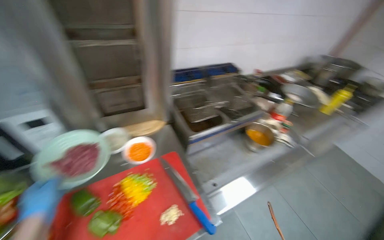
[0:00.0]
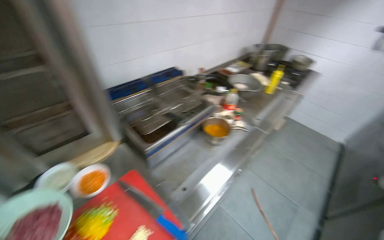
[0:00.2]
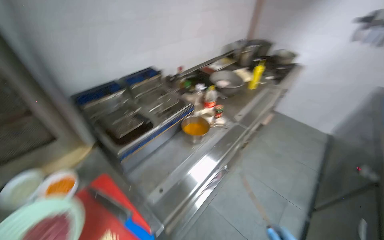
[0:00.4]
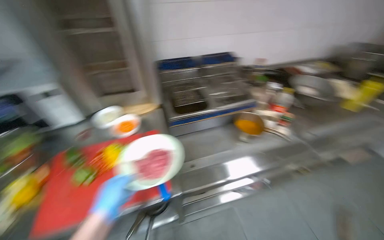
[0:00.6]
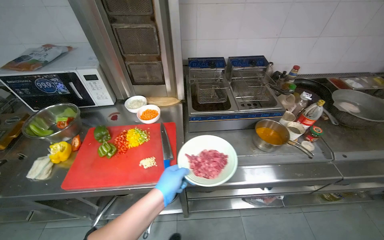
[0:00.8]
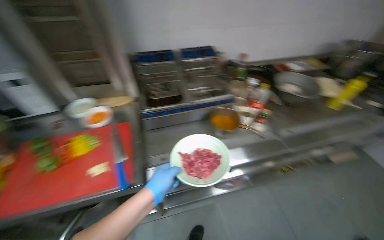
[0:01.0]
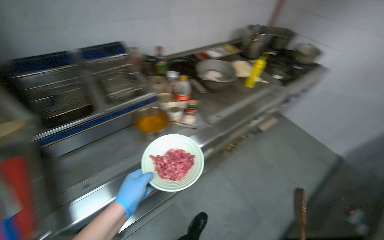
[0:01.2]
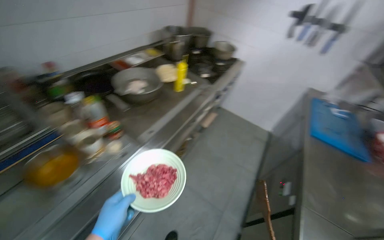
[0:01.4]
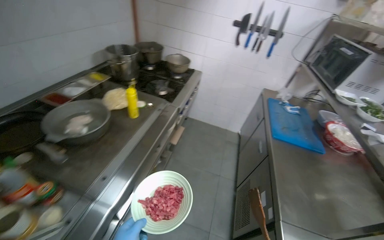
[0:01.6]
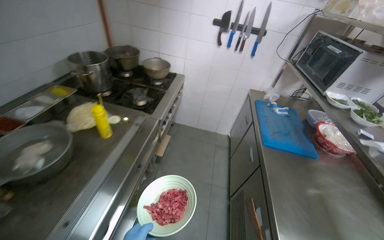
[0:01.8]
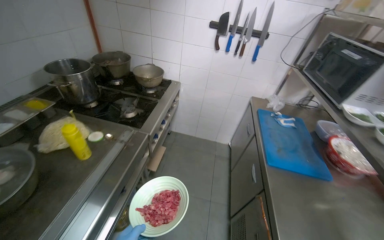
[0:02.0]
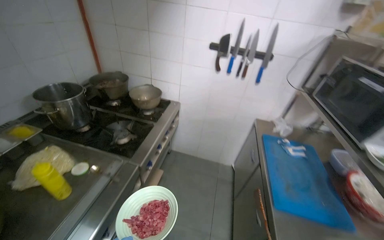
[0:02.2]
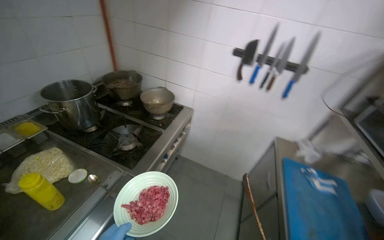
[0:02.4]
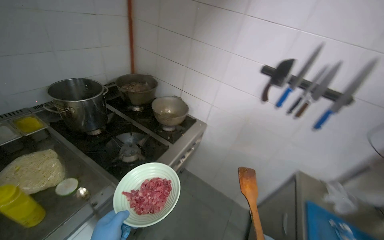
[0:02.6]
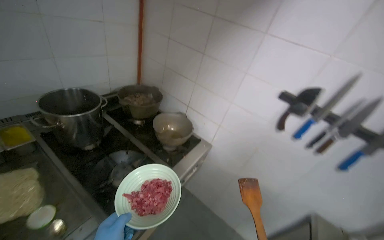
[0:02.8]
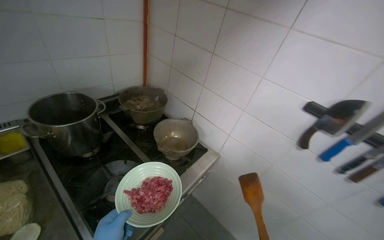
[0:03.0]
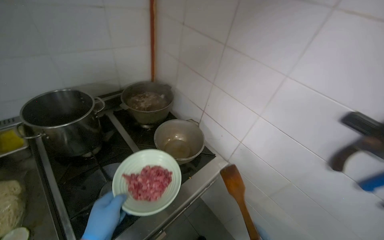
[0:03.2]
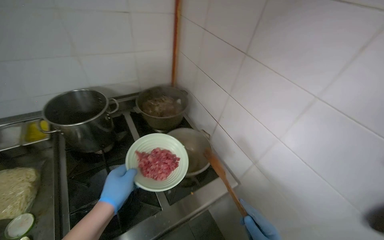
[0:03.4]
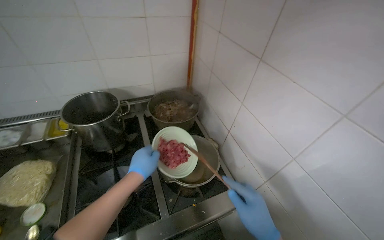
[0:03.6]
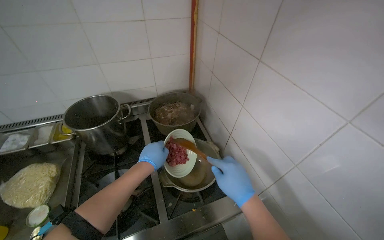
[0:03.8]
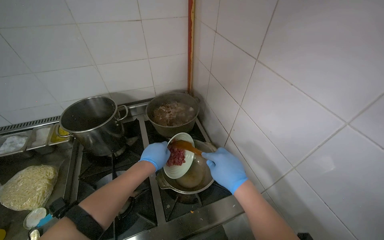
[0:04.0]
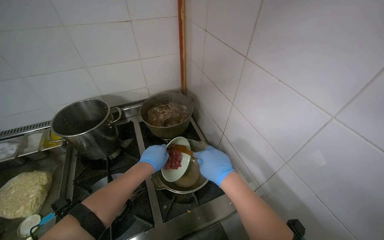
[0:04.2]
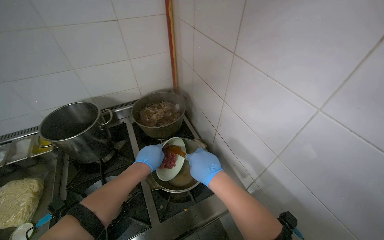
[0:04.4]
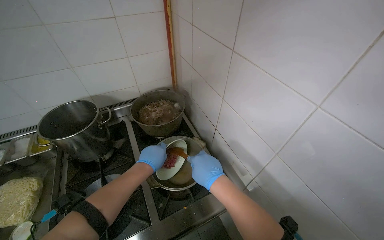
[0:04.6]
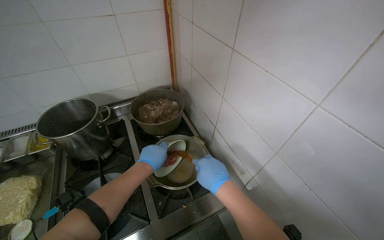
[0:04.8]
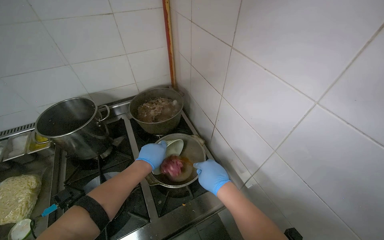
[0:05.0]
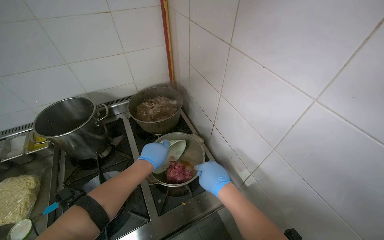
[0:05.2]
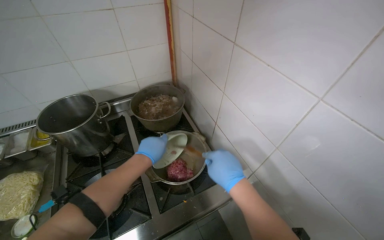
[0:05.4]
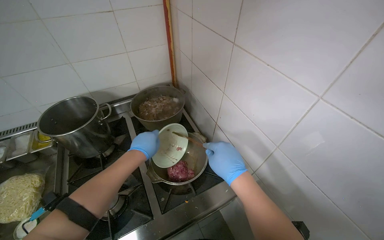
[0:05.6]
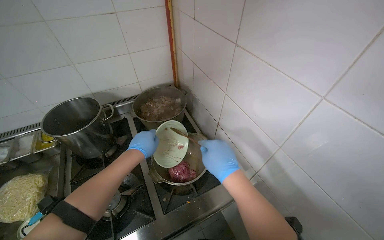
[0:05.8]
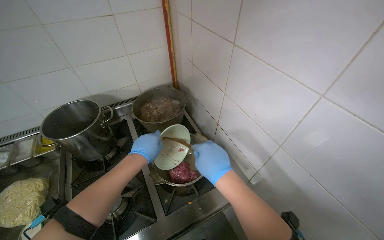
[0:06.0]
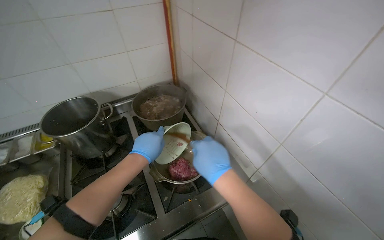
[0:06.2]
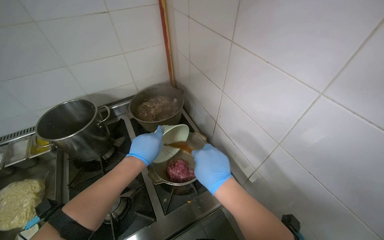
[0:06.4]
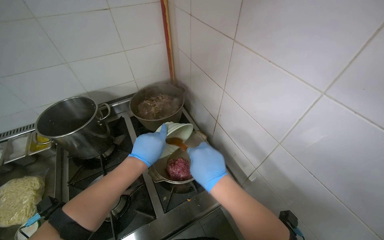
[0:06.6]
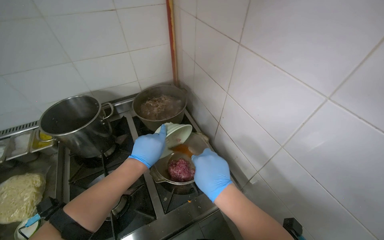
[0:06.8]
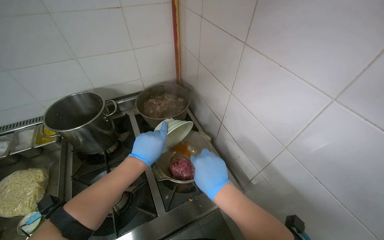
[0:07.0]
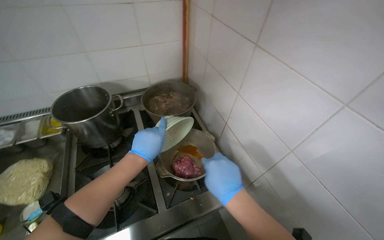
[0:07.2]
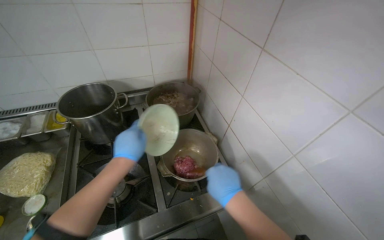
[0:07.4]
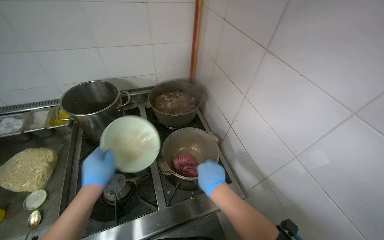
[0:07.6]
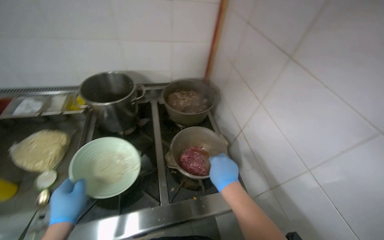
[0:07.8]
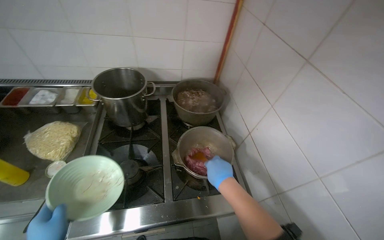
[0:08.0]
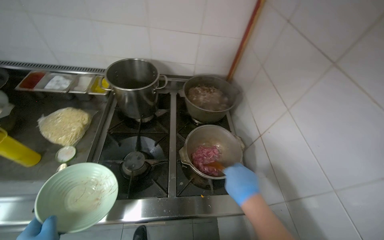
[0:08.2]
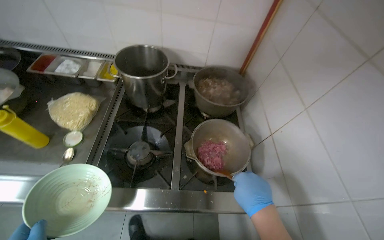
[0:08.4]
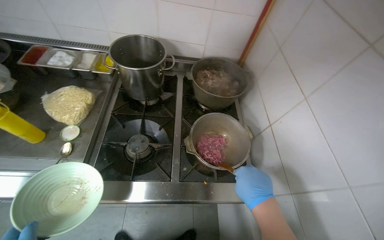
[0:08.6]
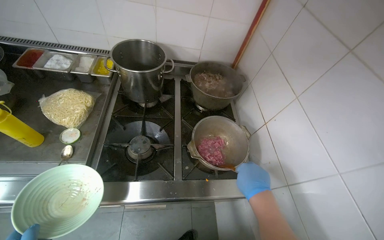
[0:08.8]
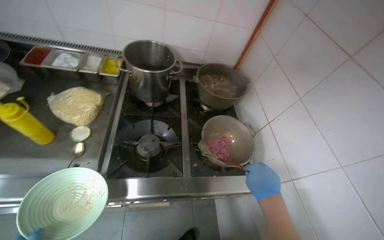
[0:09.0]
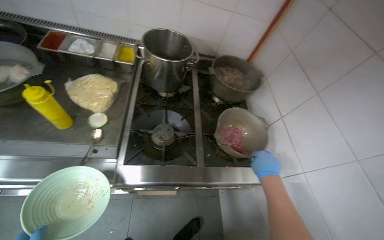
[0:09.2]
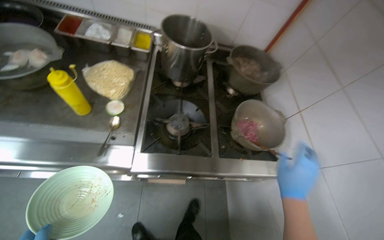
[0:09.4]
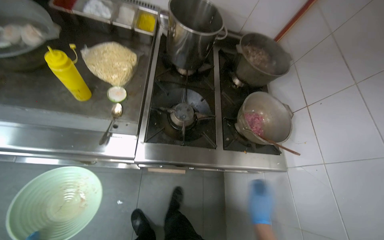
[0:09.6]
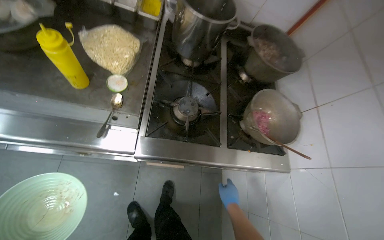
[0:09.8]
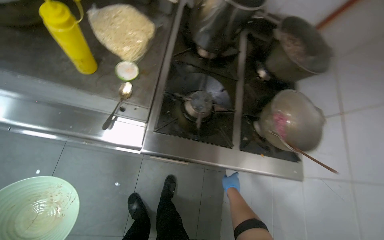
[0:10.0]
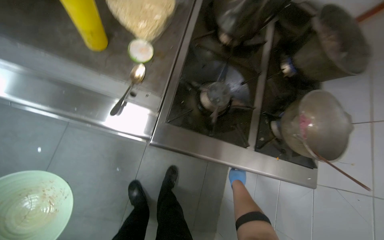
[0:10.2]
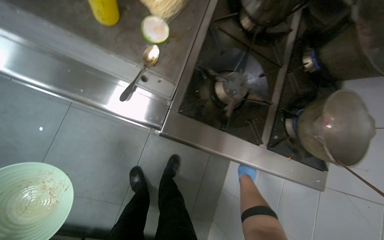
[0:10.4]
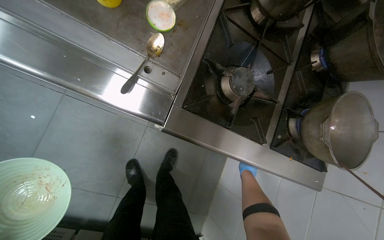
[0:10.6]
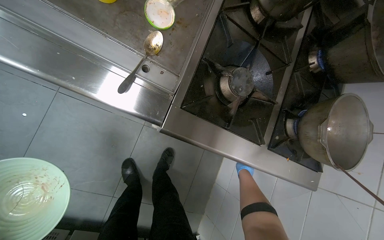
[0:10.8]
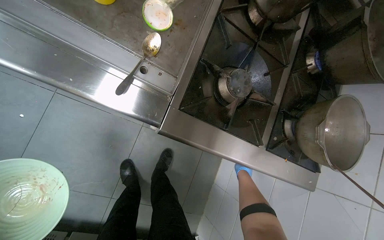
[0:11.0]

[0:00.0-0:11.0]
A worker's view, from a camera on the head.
Job: preparing food.
The whole recording: Placing prepared meal into dish and refrigerator. The worker places the meal into a dish once it is ready, then puts it into the refrigerator.
0:00.0 to 0:01.6: The camera is carried roughly 1 m. The head rotates some 45 degrees to the right.
0:01.6 to 0:03.2: The head travels some 1 m. The wearer looks roughly 30 degrees further to the left.
0:03.2 to 0:04.8: The camera sweeps to the left, by approximately 20 degrees.
0:04.8 to 0:06.2: The hands stay close to where they were, moving slightly.
0:06.2 to 0:07.8: The left hand moves down the picture, to the left and nearer to the camera, some 30 cm.
0:09.4 to 0:11.0: The camera pitches downward, by some 20 degrees. The right hand moves farther from the camera, approximately 50 cm.

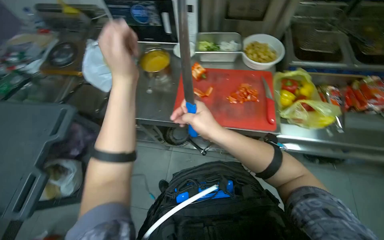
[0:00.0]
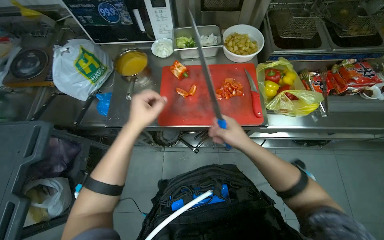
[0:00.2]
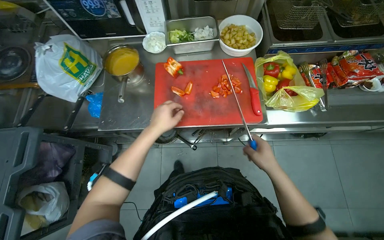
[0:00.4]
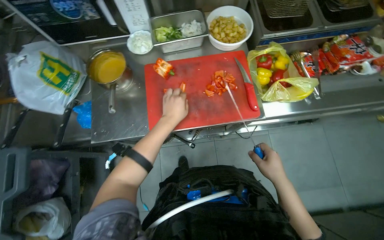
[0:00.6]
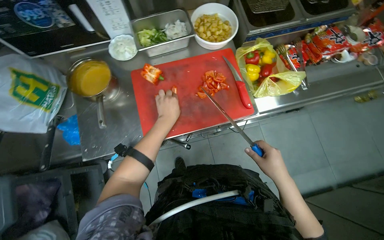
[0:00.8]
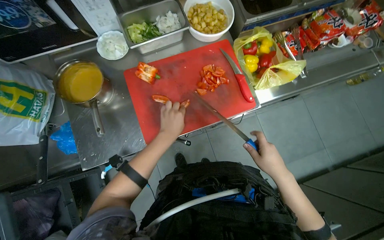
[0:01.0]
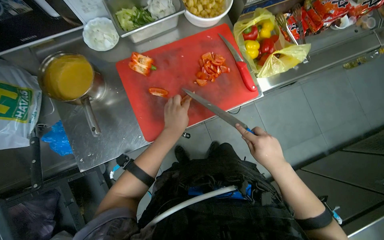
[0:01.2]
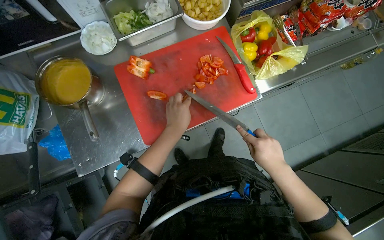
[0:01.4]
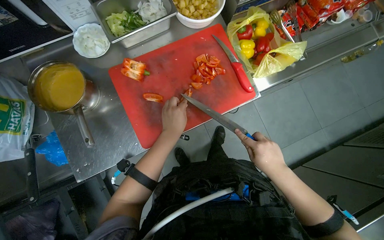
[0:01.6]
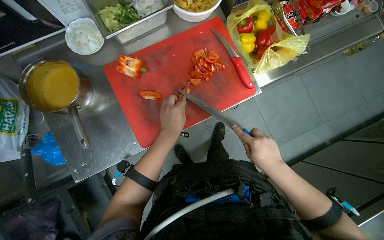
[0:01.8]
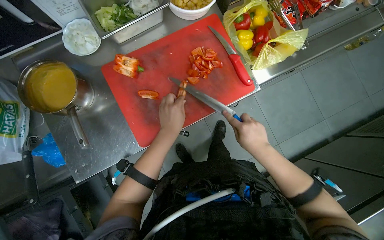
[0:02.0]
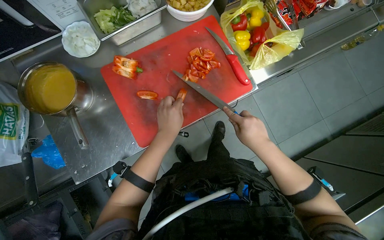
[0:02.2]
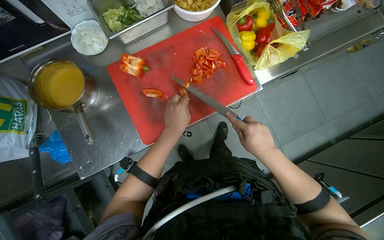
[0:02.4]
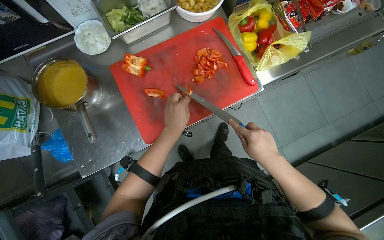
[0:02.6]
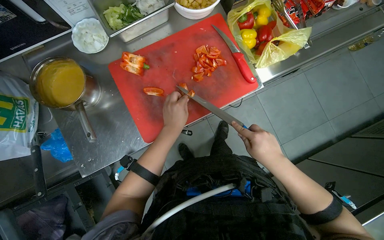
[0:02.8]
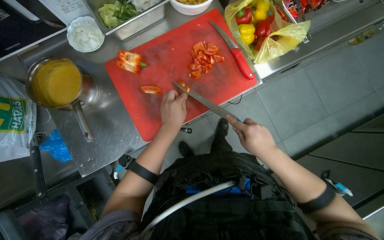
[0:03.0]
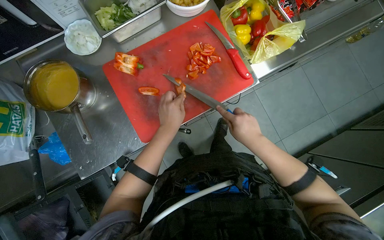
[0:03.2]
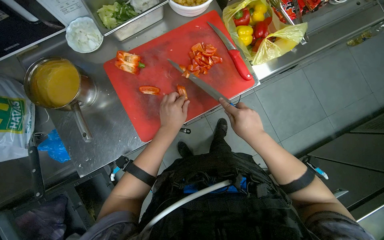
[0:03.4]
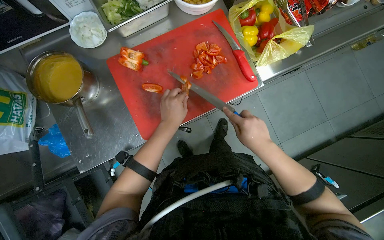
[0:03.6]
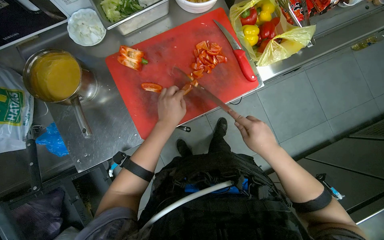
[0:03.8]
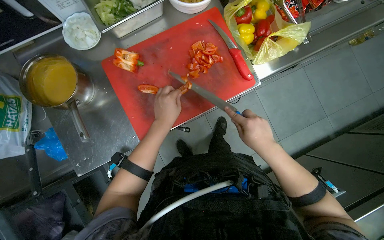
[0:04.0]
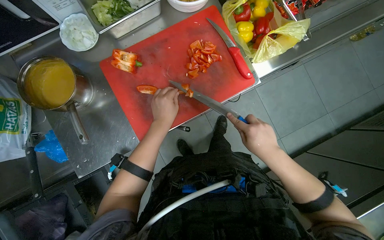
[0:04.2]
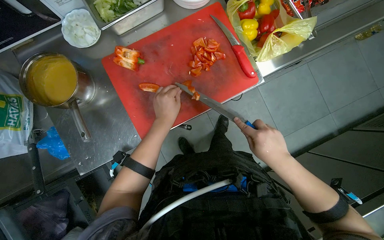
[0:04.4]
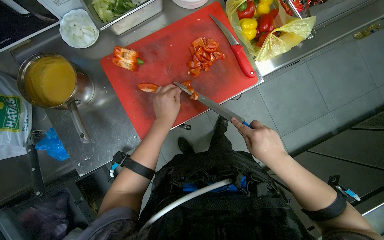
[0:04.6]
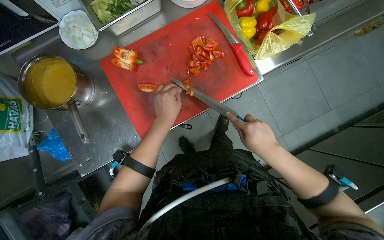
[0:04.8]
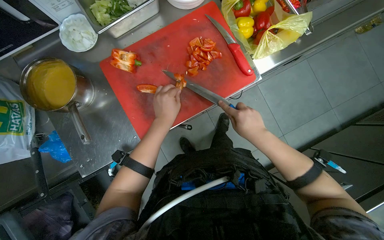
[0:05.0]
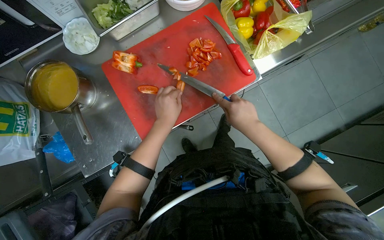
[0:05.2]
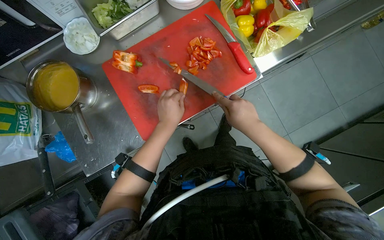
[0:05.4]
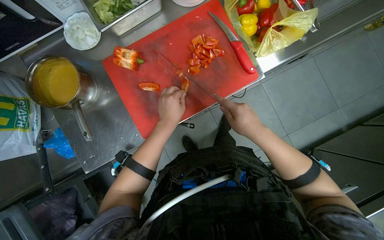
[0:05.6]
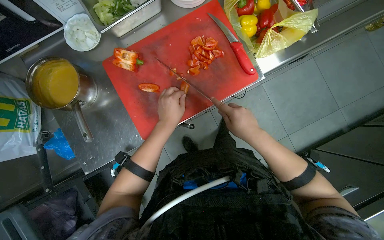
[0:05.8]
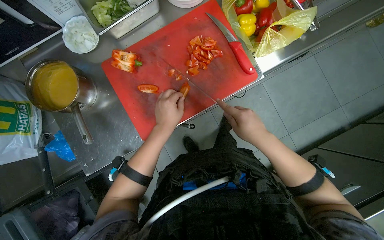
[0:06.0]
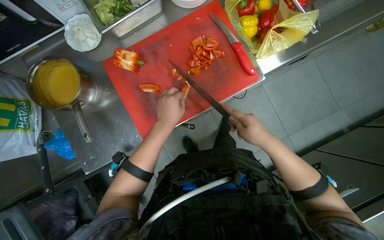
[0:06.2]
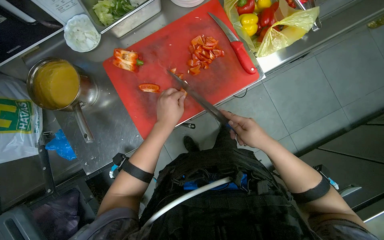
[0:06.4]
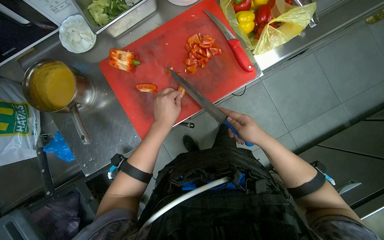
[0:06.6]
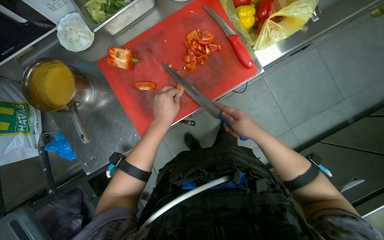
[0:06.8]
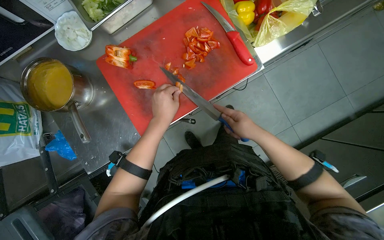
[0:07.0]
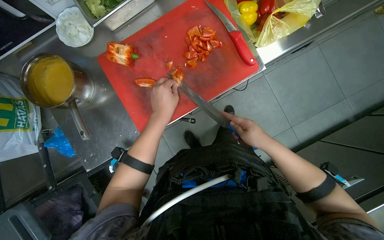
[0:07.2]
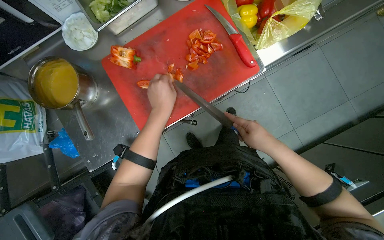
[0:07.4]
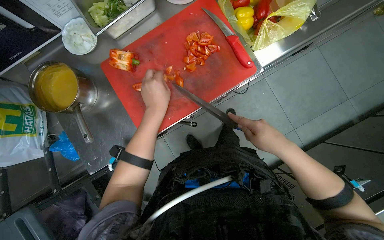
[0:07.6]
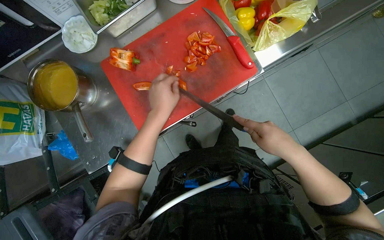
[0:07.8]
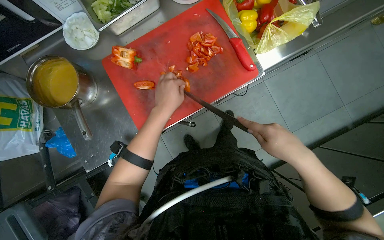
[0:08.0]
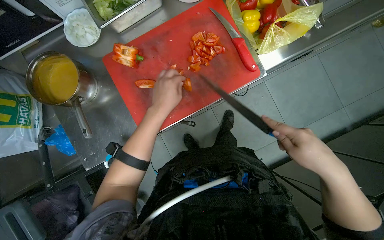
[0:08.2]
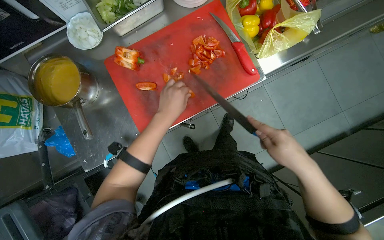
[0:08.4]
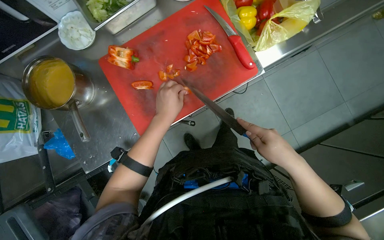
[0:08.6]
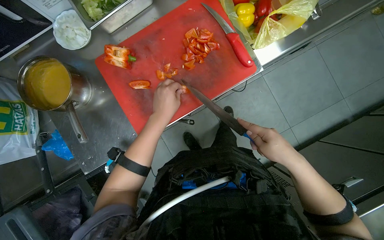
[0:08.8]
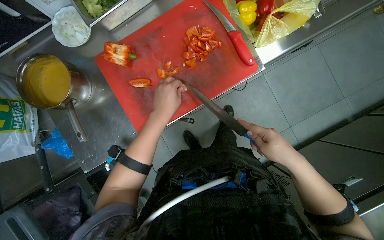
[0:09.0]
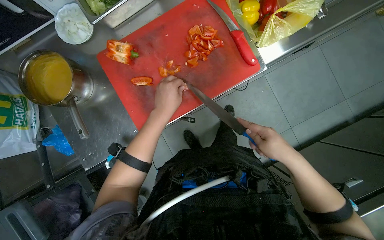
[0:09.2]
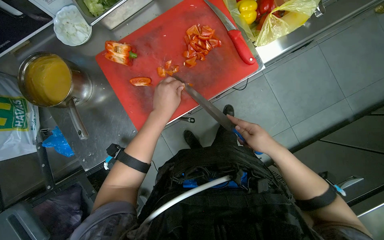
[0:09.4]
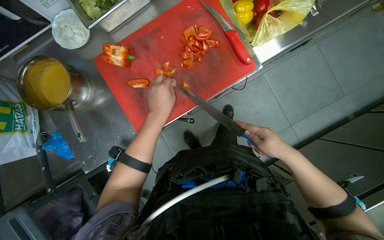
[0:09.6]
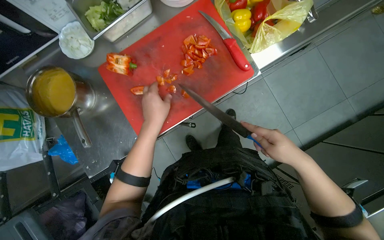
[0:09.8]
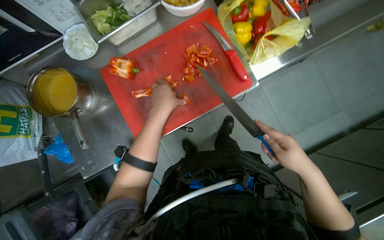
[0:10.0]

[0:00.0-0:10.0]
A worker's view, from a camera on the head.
Job: preparing food.
The whole recording: Chopping red bell peppers. The worker chops red bell peppers on a red cutting board with a knife.
0:00.0 to 0:01.4: The wearer's head swings some 30 degrees to the right. The wearer looks about 15 degrees further downward. The left hand moves farther from the camera and to the right, approximately 30 cm. Meanwhile the right hand goes about 15 cm to the right.
0:01.4 to 0:04.2: The hands stay close to where they were, moving slightly.
0:04.2 to 0:07.2: The hands make small movements and keep their place.
0:07.2 to 0:08.6: The right hand shifts approximately 10 cm nearer to the camera.
